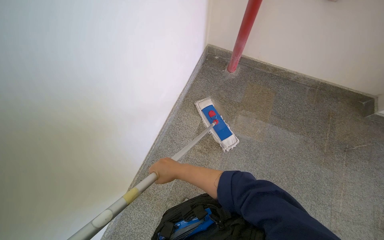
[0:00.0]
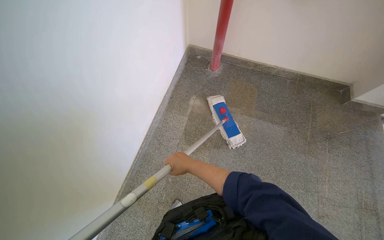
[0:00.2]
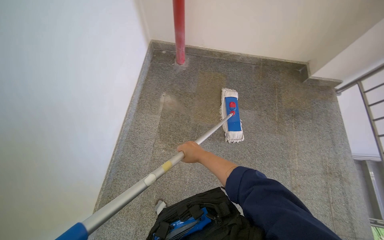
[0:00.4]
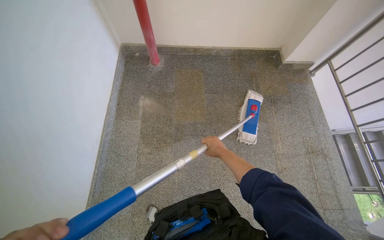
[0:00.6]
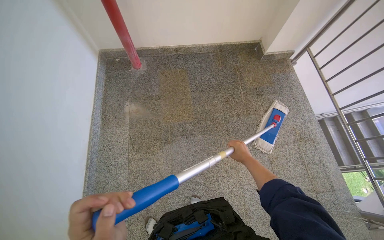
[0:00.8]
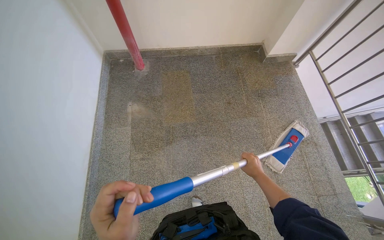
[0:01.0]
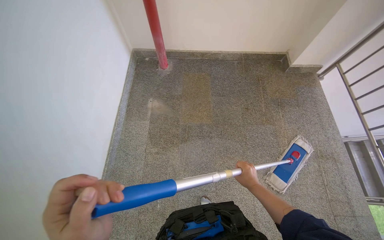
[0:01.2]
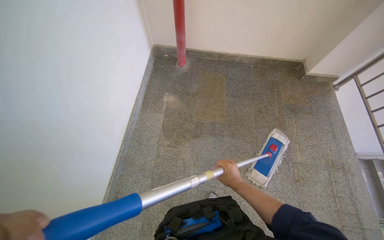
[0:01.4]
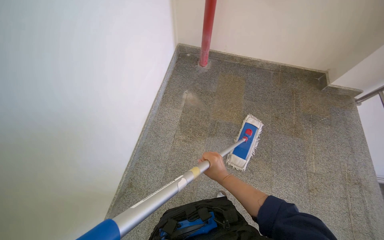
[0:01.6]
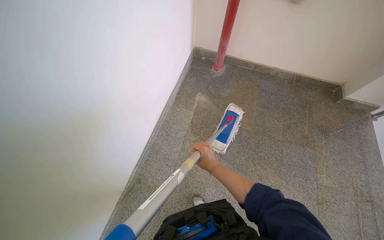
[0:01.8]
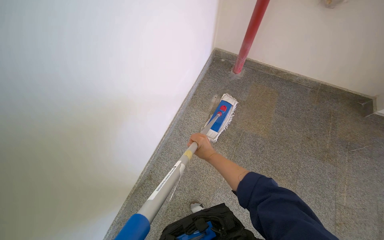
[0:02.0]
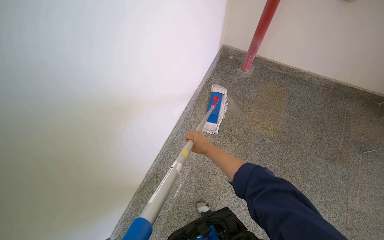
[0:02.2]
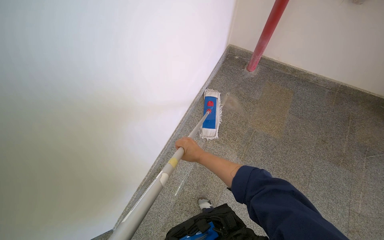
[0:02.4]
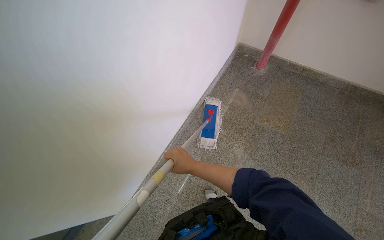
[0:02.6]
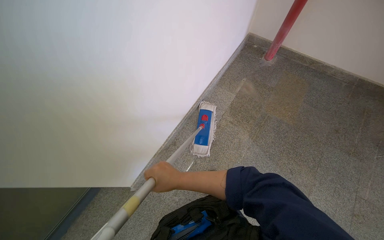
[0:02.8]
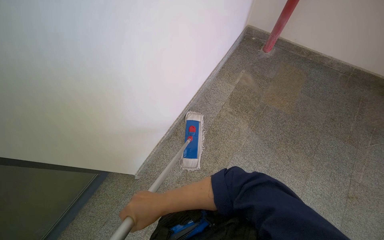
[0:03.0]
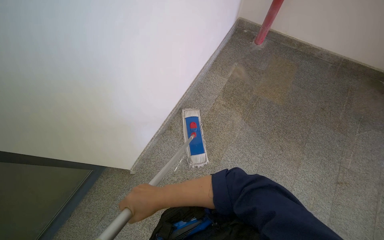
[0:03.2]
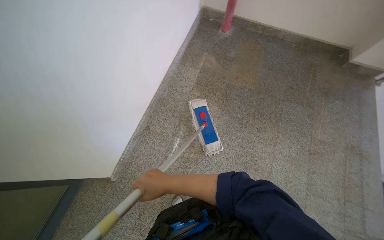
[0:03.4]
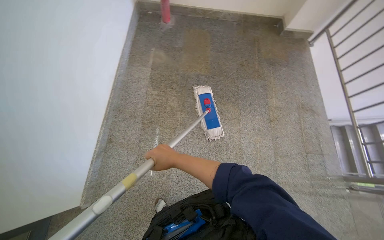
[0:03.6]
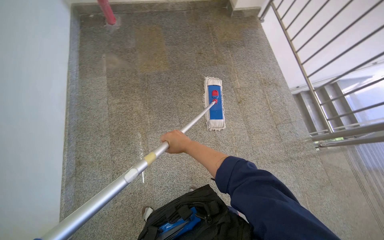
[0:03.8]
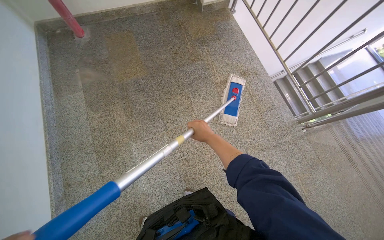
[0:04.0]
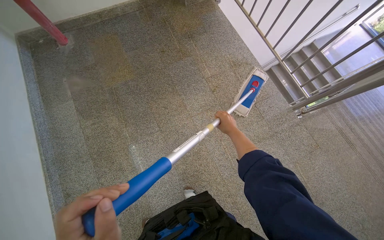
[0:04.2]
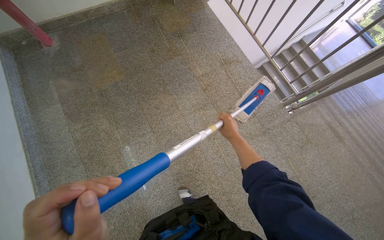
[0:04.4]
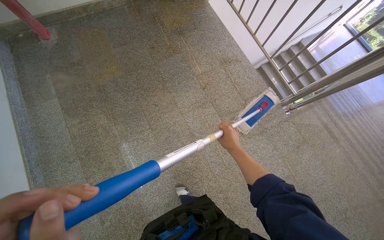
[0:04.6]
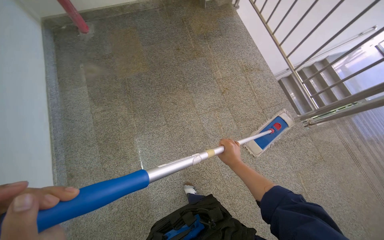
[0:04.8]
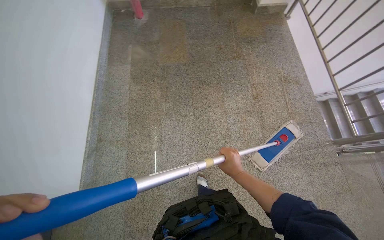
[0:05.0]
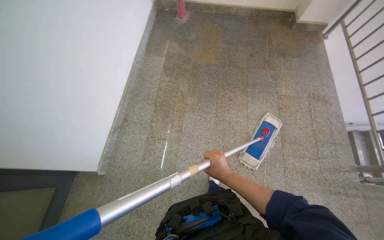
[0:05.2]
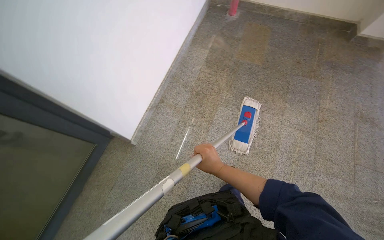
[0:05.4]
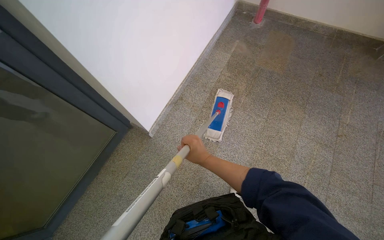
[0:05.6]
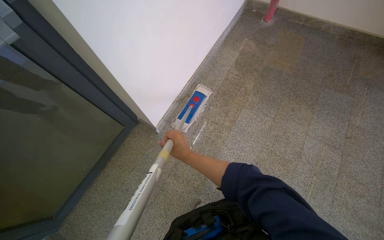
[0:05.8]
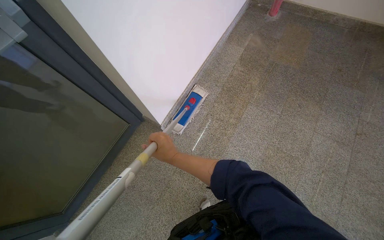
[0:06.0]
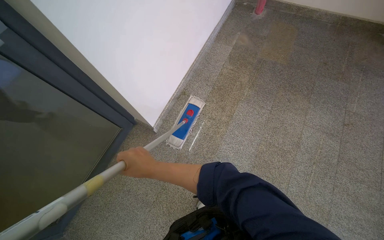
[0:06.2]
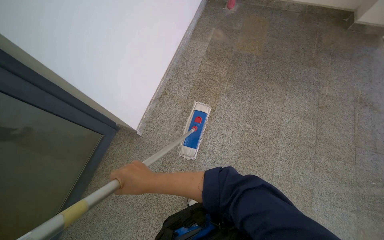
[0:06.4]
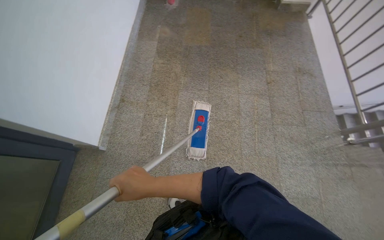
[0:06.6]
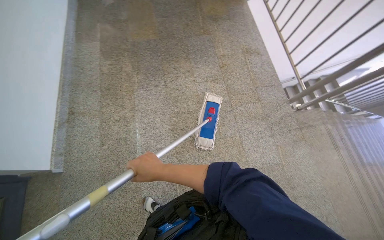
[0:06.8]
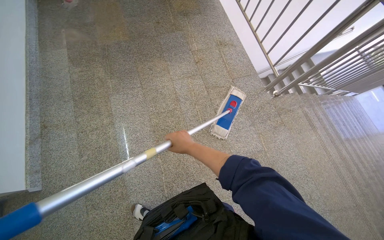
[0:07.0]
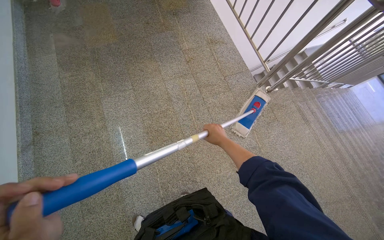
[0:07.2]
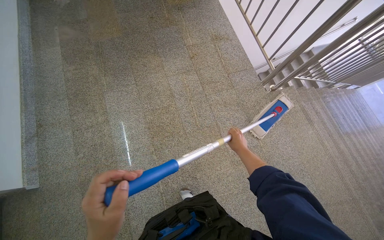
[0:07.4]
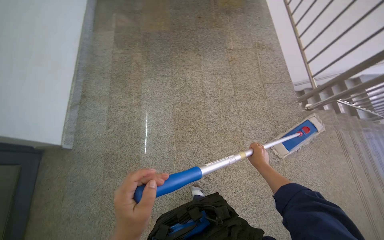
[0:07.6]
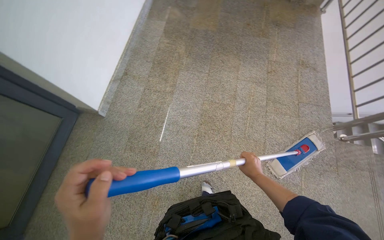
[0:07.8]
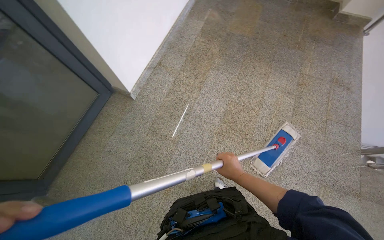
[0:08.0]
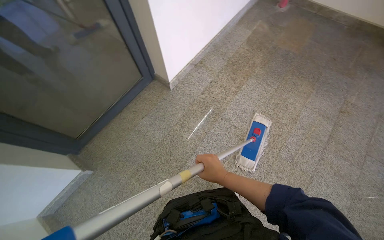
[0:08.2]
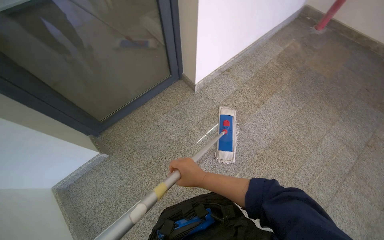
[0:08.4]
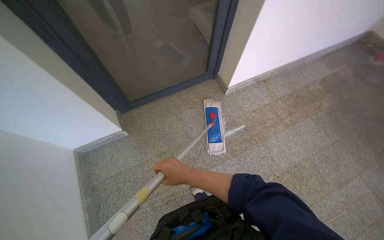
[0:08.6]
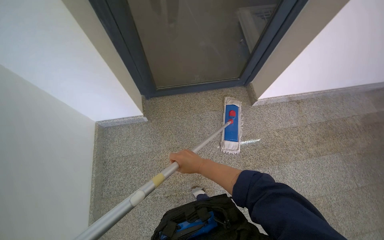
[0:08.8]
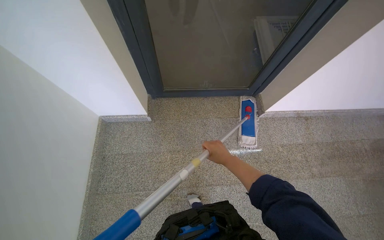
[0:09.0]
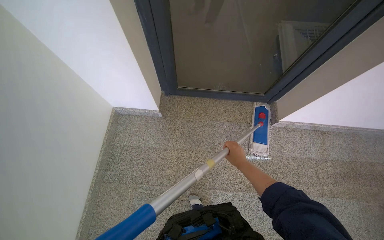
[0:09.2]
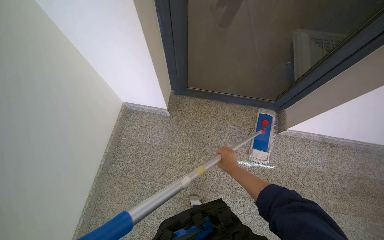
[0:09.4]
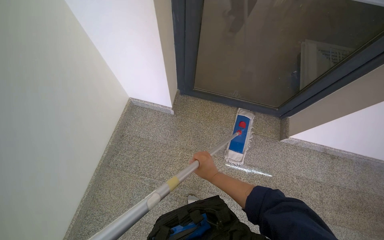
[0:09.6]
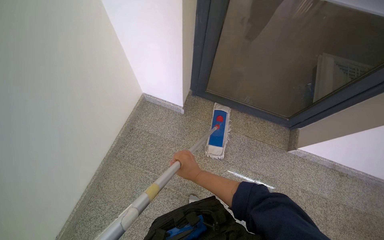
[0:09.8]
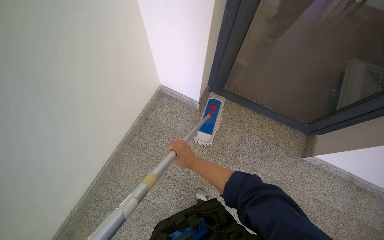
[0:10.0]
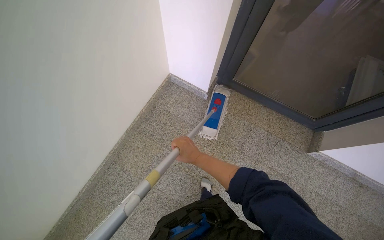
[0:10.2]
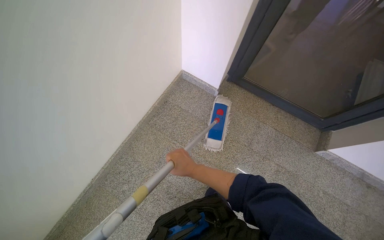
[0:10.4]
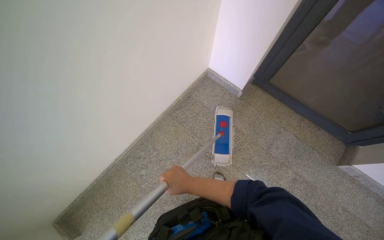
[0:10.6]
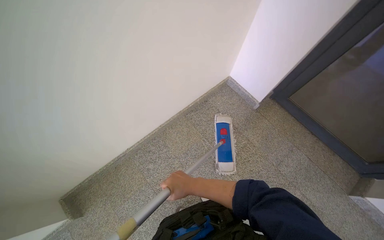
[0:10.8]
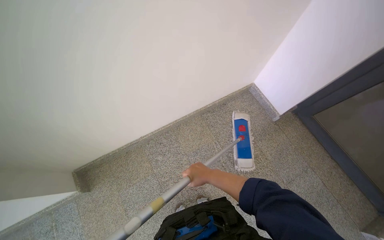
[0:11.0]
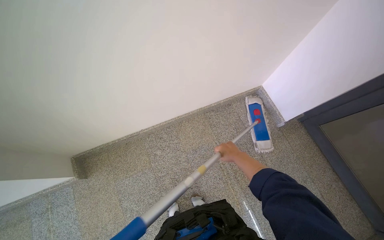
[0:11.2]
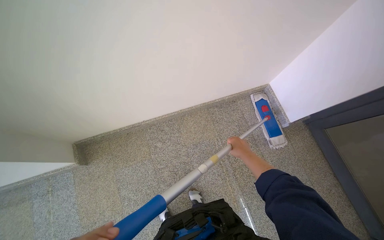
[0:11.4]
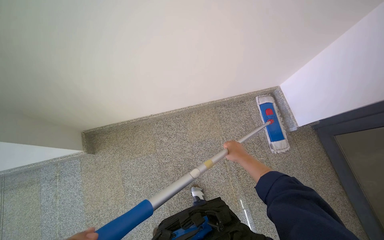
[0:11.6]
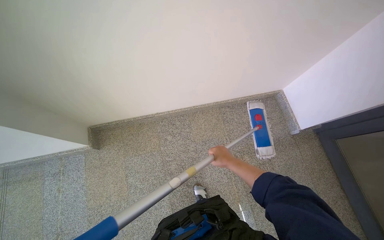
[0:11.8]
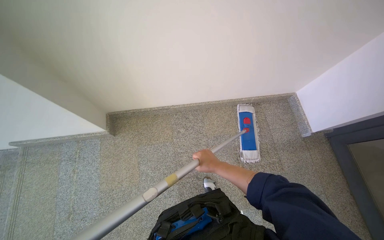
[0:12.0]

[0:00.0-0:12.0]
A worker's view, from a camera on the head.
Job: mopping floor.
The whole recording: Mopping stairwell floor. The worker mops the floor of the stairwell, including the landing and stairs.
0:01.6 to 0:03.0: The wearer's head swings roughly 20 degrees to the left. The right hand moves to the left and down the picture, approximately 50 cm.
0:03.0 to 0:04.4: The wearer moves some 60 cm. The wearer looks some 60 degrees further to the right.
0:04.4 to 0:06.0: The camera travels about 70 cm. The wearer's head swings about 60 degrees to the left.
0:06.0 to 0:07.6: The camera travels approximately 50 cm. The wearer's head swings some 35 degrees to the right.
0:07.6 to 0:09.0: The wearer moves roughly 80 cm. The head rotates approximately 90 degrees to the left.
0:09.0 to 0:10.4: The wearer looks some 35 degrees further to the left. The right hand heads to the left, covering some 35 cm.
0:10.4 to 0:12.0: The head turns to the left by approximately 50 degrees.

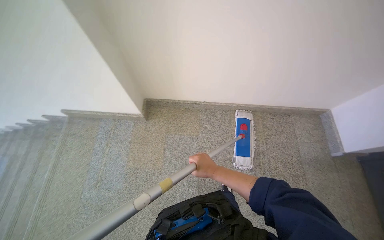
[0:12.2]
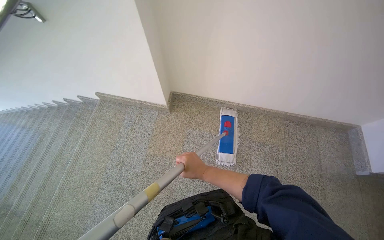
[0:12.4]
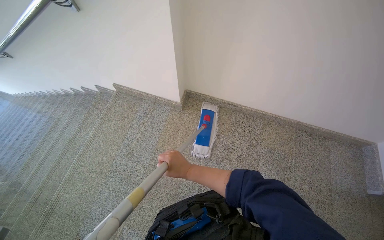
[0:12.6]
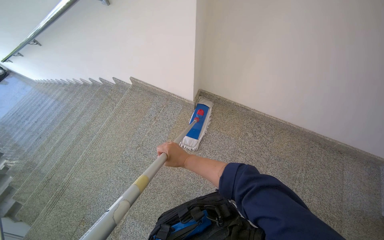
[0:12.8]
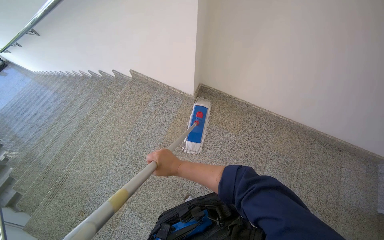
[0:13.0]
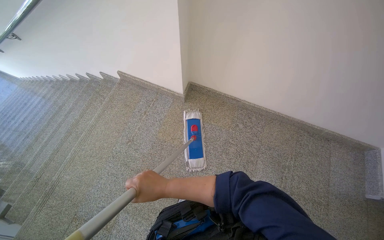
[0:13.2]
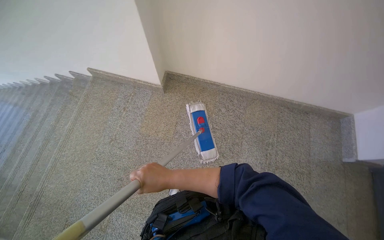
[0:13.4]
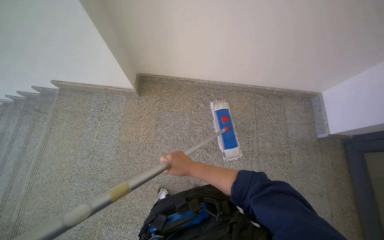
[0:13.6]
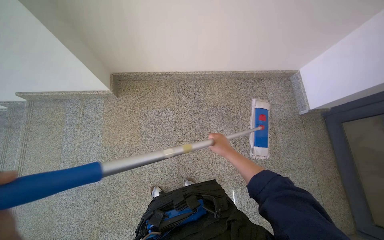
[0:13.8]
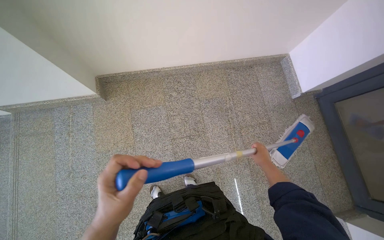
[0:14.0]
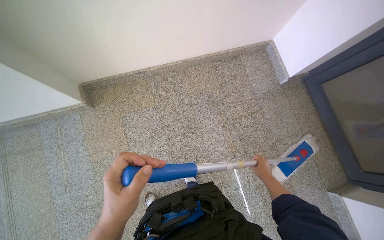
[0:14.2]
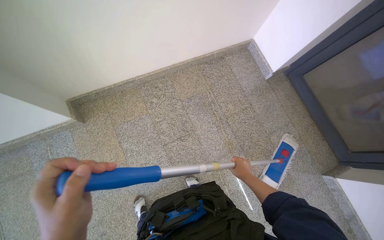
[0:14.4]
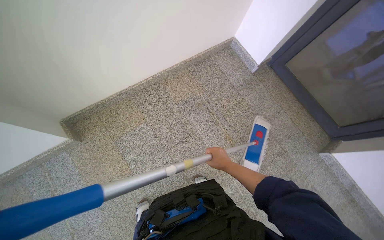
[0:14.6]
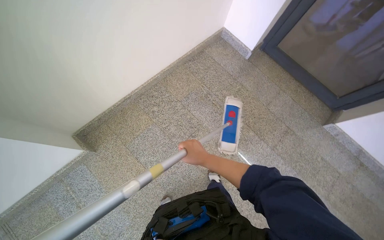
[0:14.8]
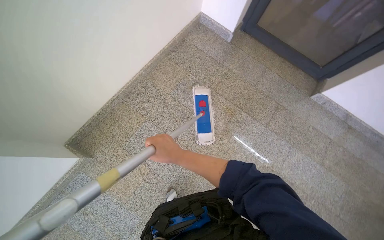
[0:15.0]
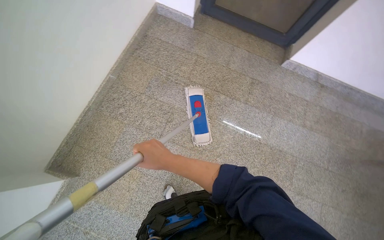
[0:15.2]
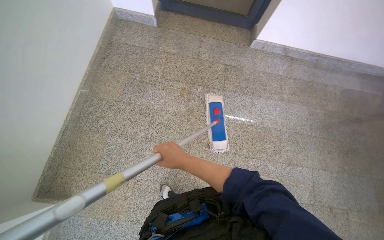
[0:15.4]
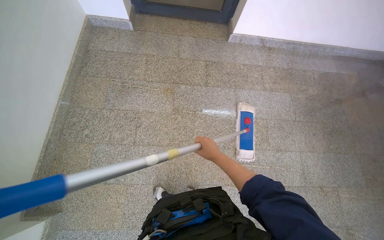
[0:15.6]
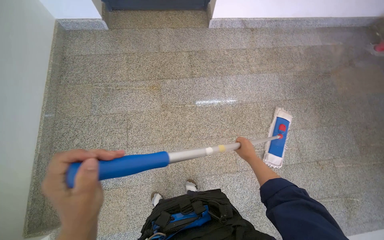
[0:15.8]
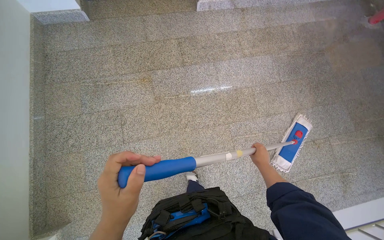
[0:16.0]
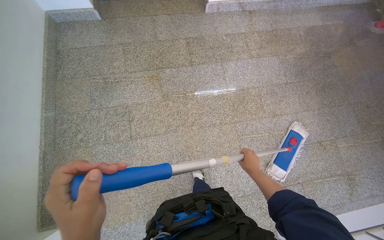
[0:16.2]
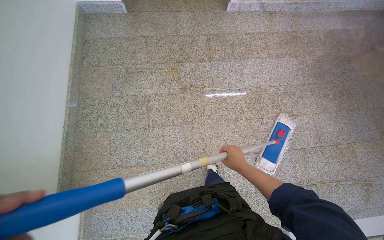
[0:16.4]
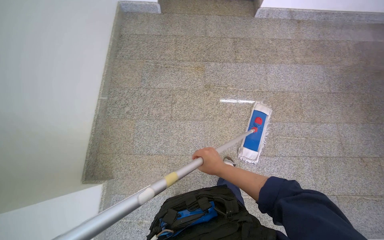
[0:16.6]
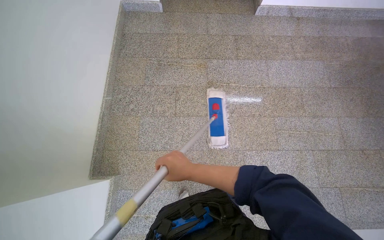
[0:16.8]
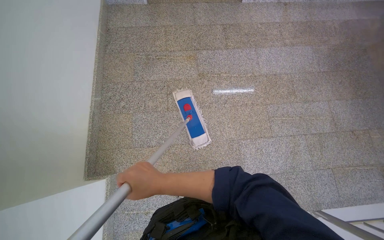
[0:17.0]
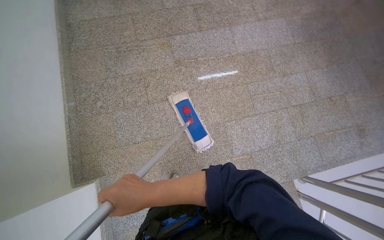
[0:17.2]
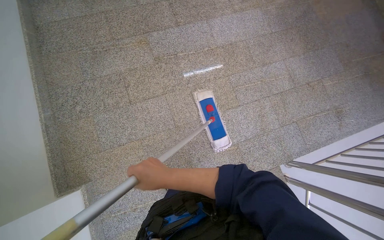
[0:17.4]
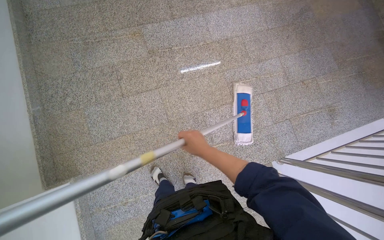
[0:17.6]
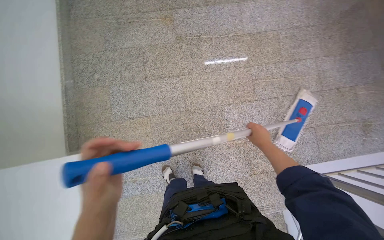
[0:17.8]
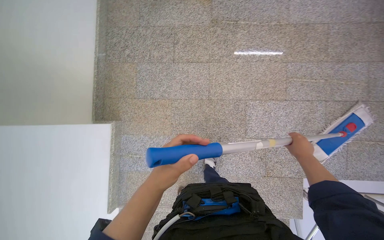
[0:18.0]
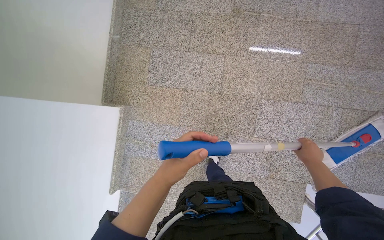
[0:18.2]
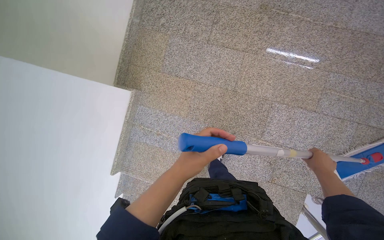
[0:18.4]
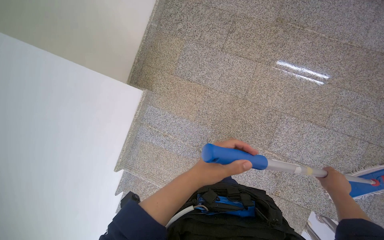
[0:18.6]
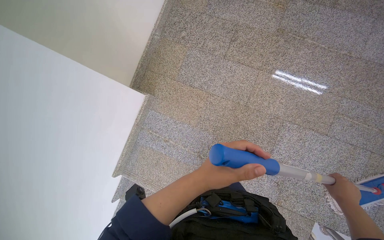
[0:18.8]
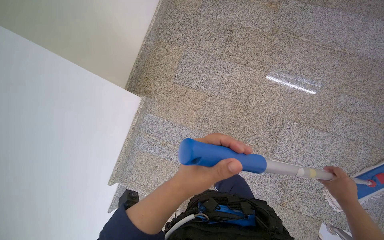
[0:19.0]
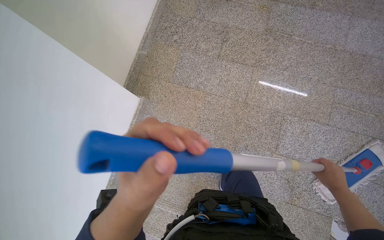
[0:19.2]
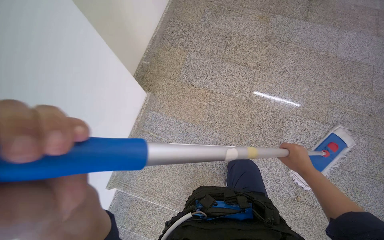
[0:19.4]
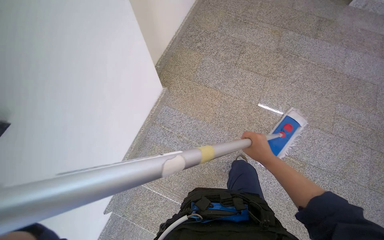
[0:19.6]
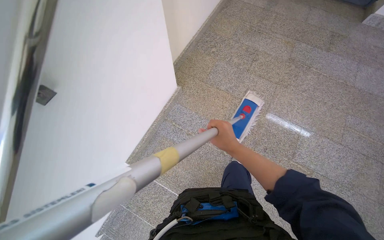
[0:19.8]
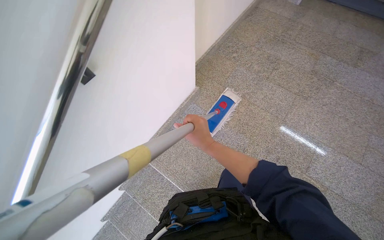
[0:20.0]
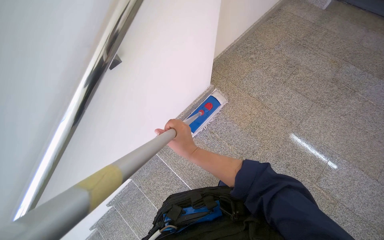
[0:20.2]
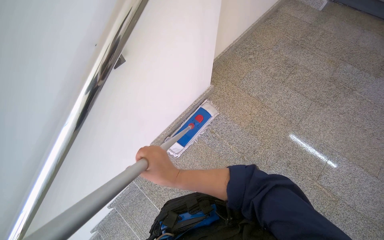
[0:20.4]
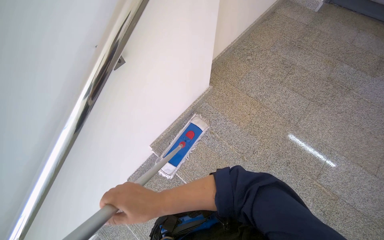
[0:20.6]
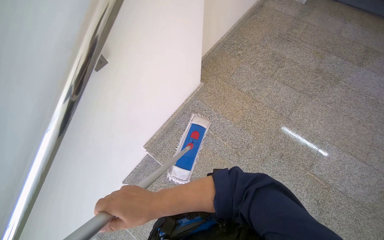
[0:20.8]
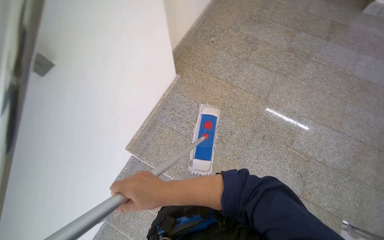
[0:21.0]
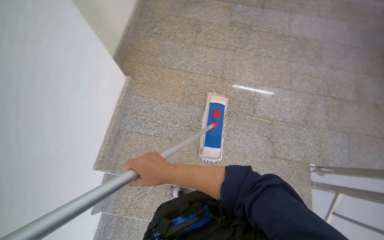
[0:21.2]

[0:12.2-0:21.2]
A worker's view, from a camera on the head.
Job: mopping floor.
The whole recording: Mopping stairwell floor. The worker mops the floor of the stairwell, including the landing and stairs.
0:13.8 to 0:15.2: The wearer looks approximately 65 degrees further to the right.
0:16.6 to 0:18.2: The wearer looks roughly 20 degrees further downward.
0:18.2 to 0:19.8: The wearer moves about 60 cm. The view tips upward by approximately 20 degrees.
